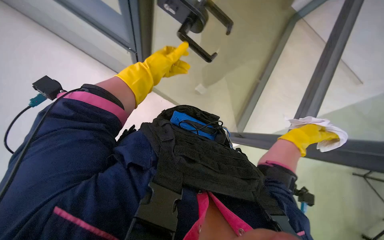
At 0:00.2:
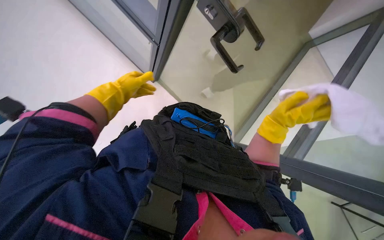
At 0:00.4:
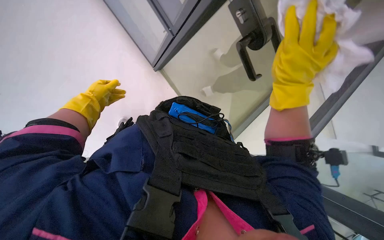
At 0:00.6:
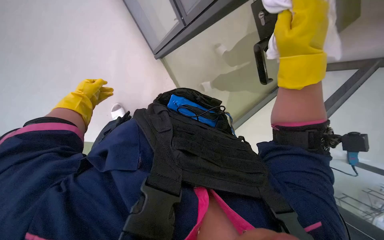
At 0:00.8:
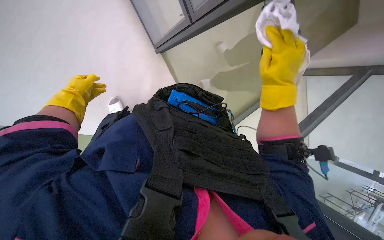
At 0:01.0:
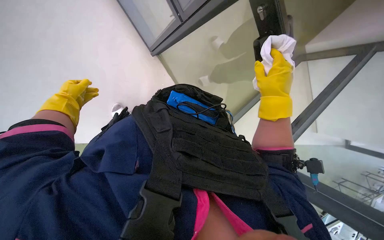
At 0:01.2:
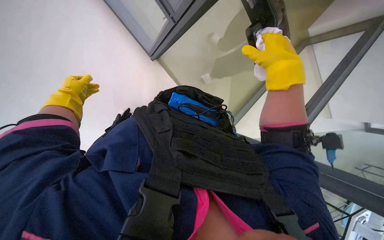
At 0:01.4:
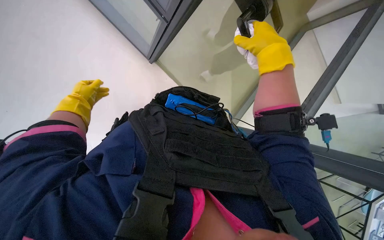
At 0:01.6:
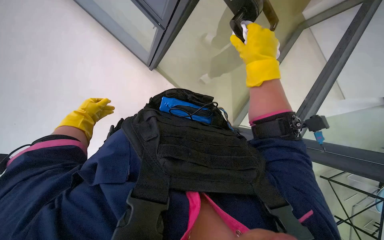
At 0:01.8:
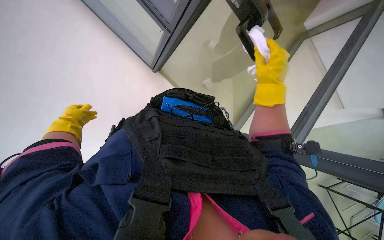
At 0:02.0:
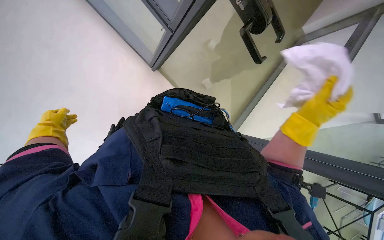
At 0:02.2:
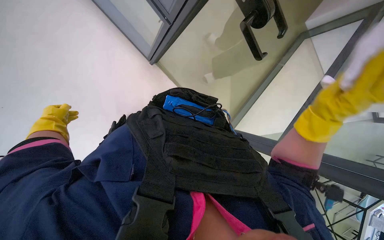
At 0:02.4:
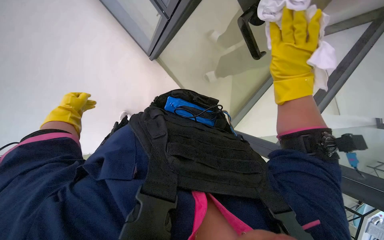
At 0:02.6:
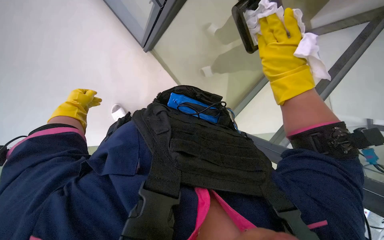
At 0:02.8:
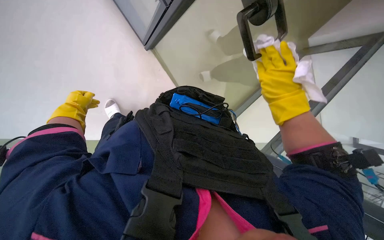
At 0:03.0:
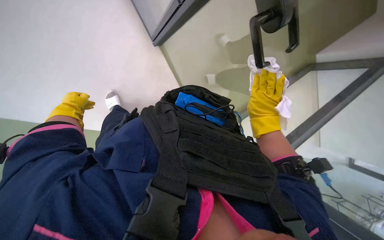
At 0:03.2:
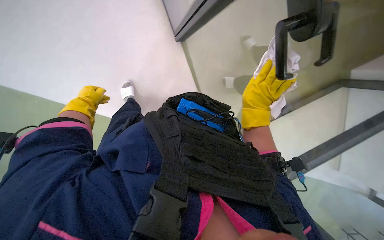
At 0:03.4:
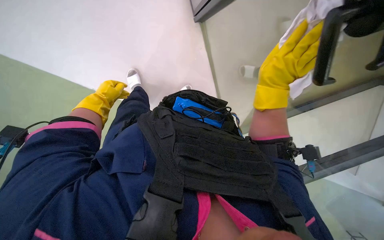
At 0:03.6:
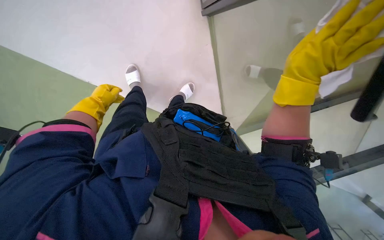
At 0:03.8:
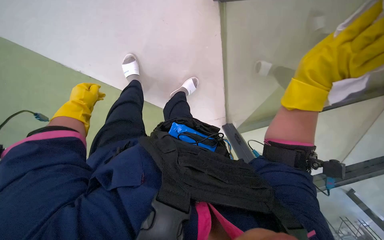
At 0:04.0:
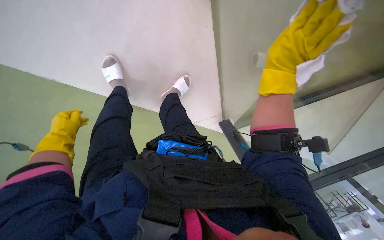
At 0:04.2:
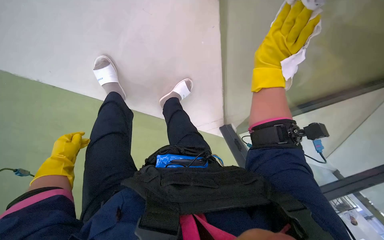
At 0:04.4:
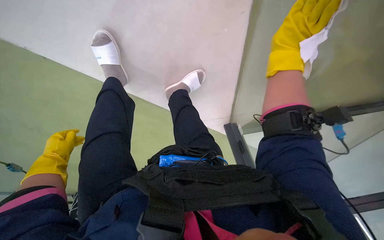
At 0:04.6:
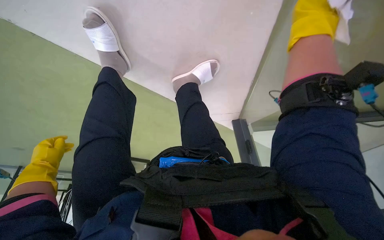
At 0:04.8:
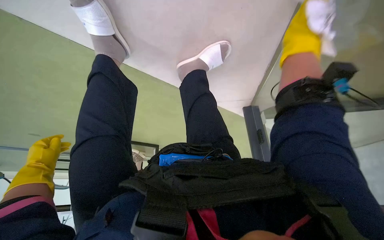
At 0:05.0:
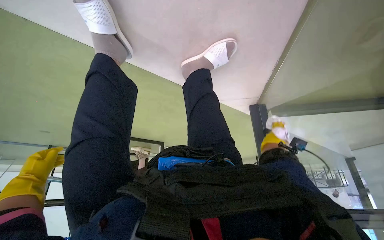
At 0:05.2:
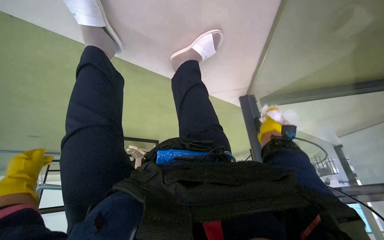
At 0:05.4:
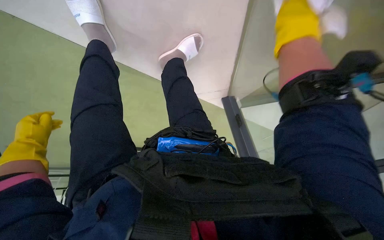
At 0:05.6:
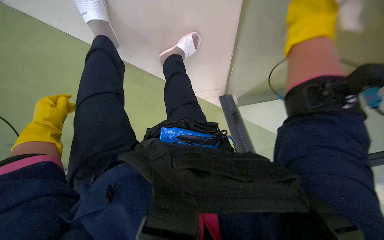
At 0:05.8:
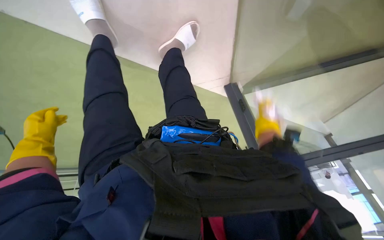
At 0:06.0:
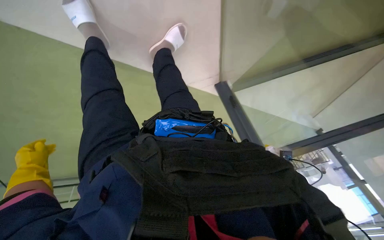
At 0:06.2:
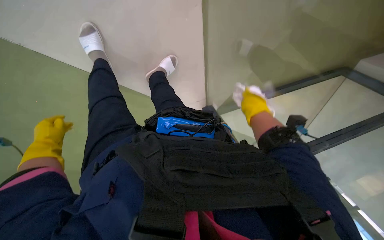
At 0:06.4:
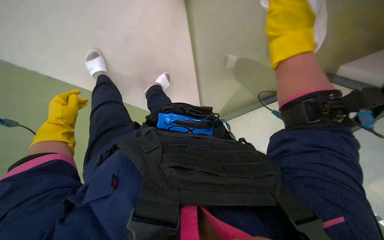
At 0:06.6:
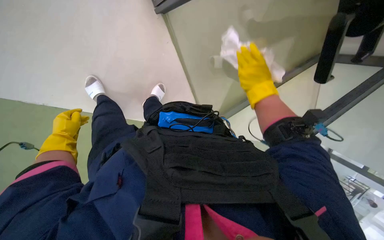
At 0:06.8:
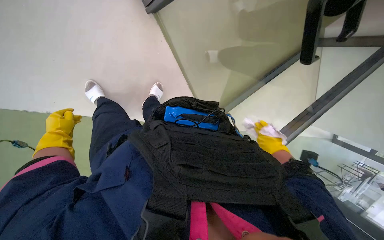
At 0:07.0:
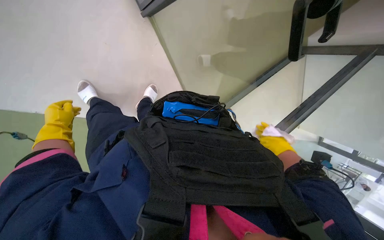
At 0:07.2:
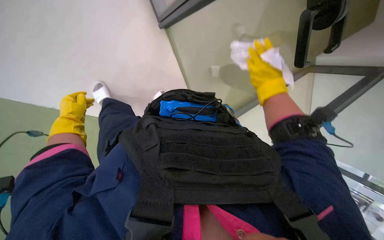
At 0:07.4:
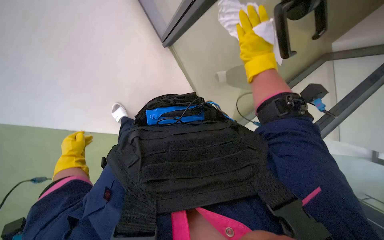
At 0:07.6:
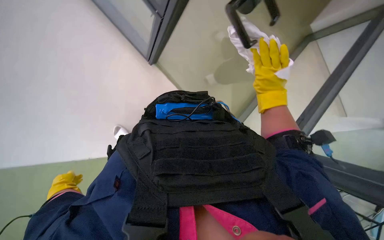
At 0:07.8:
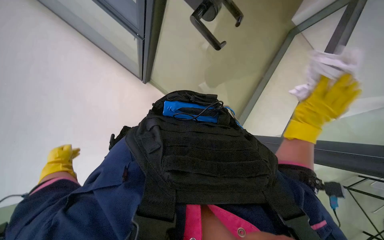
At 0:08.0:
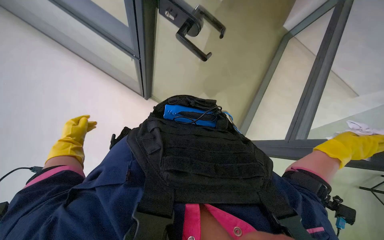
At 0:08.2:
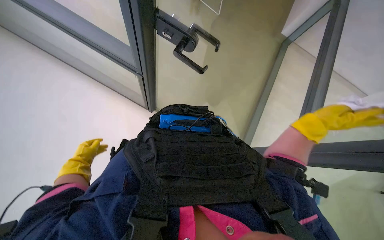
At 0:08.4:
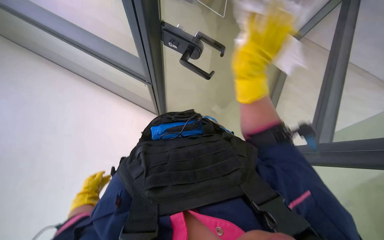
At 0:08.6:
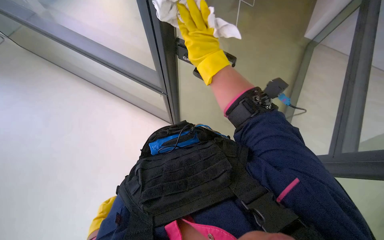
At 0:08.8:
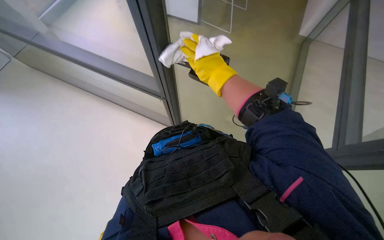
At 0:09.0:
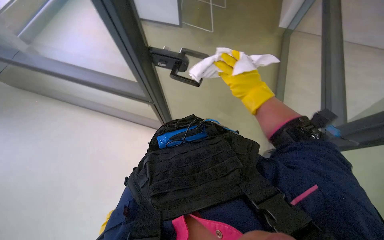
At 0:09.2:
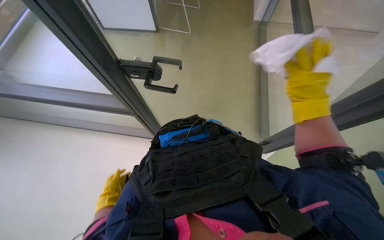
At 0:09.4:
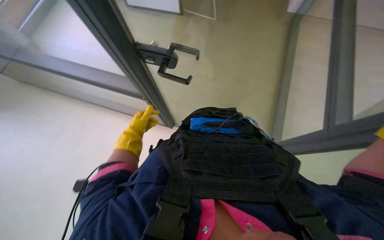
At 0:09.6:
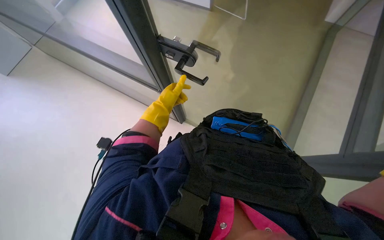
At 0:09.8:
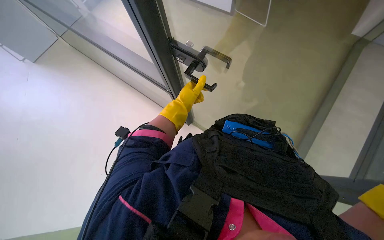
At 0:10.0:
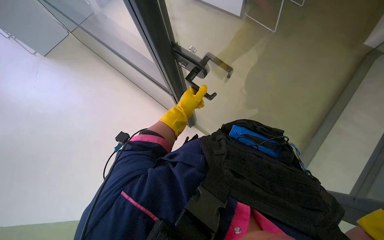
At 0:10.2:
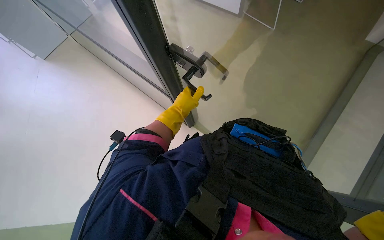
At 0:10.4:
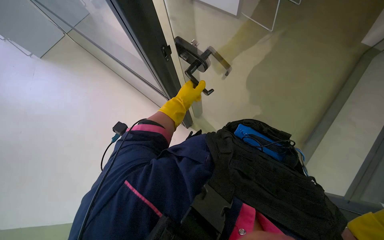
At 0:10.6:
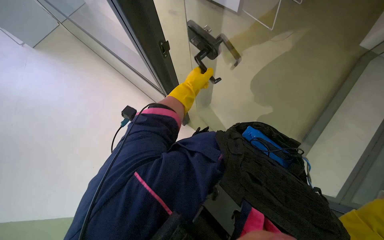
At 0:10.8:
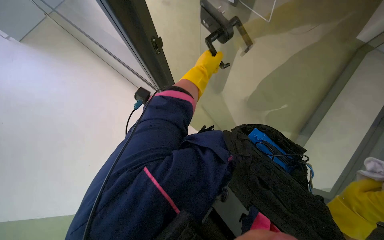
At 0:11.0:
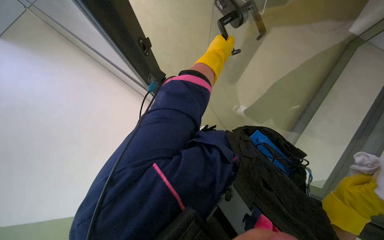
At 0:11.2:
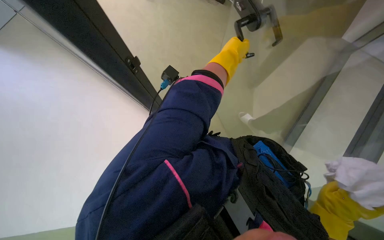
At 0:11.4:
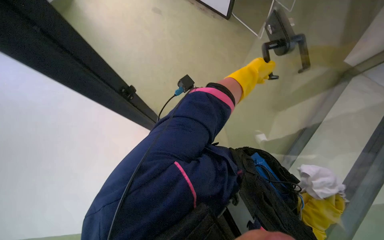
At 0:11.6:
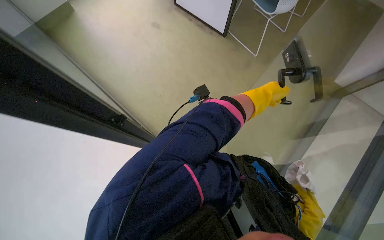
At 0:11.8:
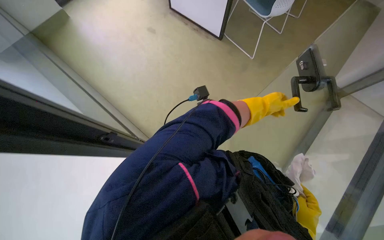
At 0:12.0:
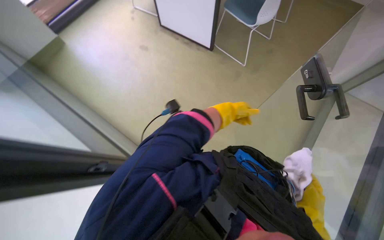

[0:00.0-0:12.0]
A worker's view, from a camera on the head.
Job: wiping surfaces.
The whole recording: Wiping glass partition. The worker wipes the glass partition with a white cloth.
0:00.0 to 0:01.6: The right hand shifts approximately 30 cm to the left, nearer to the camera and up the picture. Meanwhile the left hand is displaced to the left and farther from the camera by approximately 30 cm.
0:01.6 to 0:03.0: The right hand travels farther from the camera and down the picture by approximately 20 cm.
0:03.0 to 0:04.4: The right hand goes some 20 cm nearer to the camera and up the picture.
0:04.4 to 0:06.0: The view tips downward by some 10 degrees. The right hand goes about 40 cm farther from the camera and down the picture. Meanwhile the left hand moves roughly 10 cm up the picture and comes back.
0:06.0 to 0:07.6: The right hand goes up and down the picture, roughly 25 cm each way, reversing 2 times.
0:09.0 to 0:10.4: The head turns to the left by about 45 degrees.
0:10.4 to 0:12.0: Everything in view rotates about 25 degrees clockwise. The left hand is displaced to the right by approximately 10 cm.

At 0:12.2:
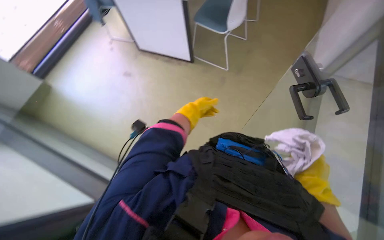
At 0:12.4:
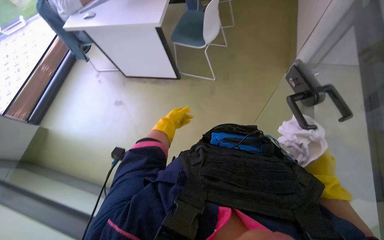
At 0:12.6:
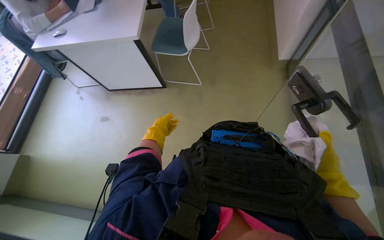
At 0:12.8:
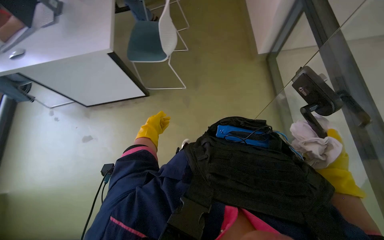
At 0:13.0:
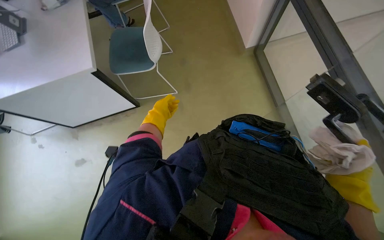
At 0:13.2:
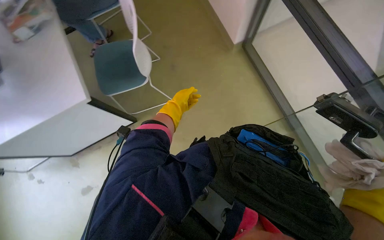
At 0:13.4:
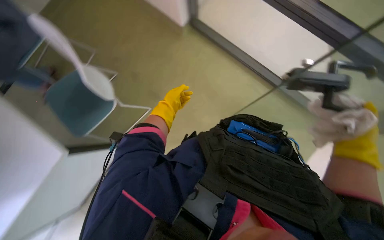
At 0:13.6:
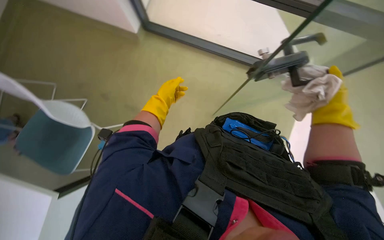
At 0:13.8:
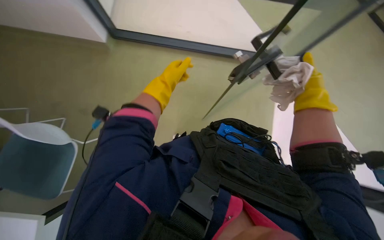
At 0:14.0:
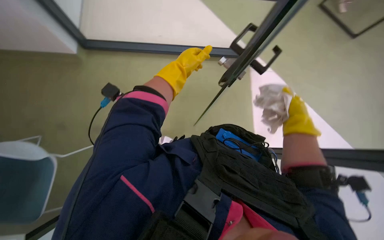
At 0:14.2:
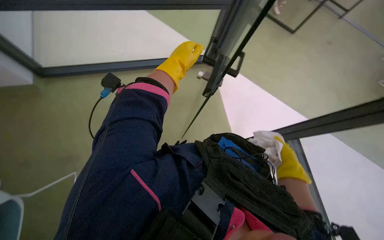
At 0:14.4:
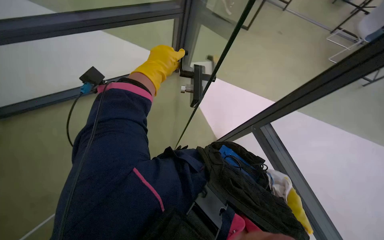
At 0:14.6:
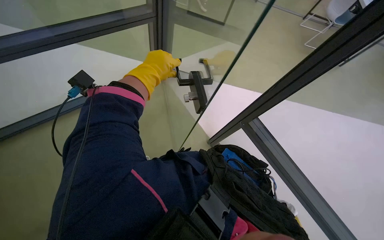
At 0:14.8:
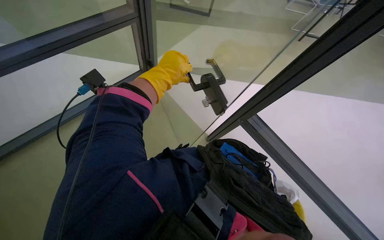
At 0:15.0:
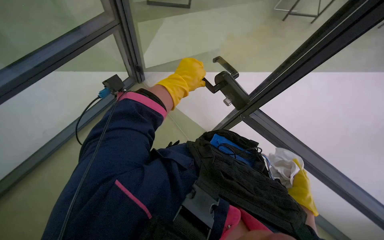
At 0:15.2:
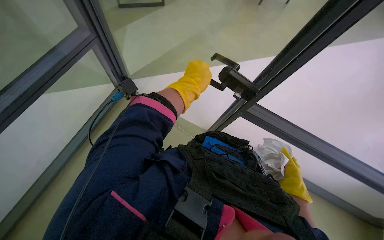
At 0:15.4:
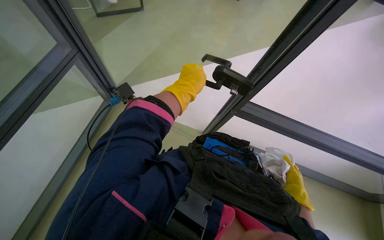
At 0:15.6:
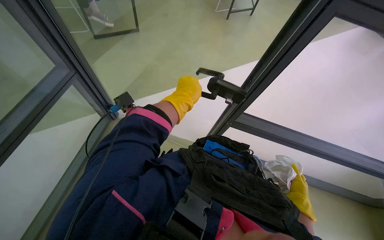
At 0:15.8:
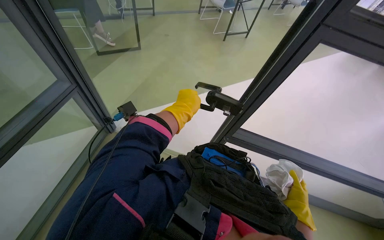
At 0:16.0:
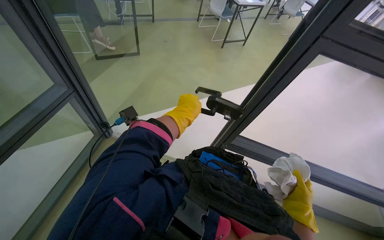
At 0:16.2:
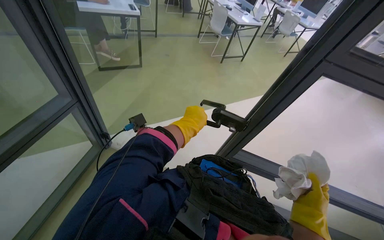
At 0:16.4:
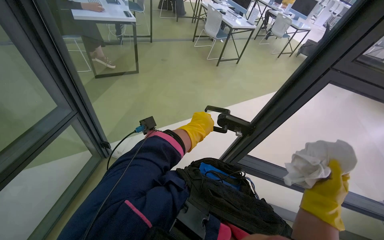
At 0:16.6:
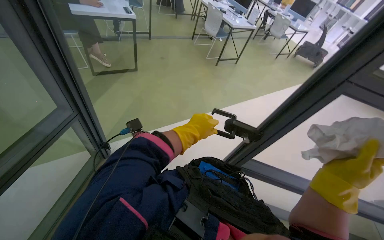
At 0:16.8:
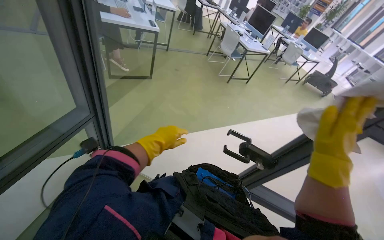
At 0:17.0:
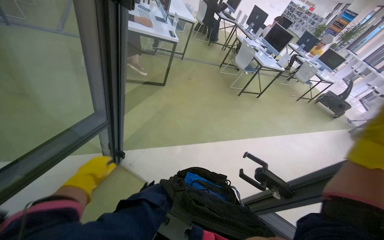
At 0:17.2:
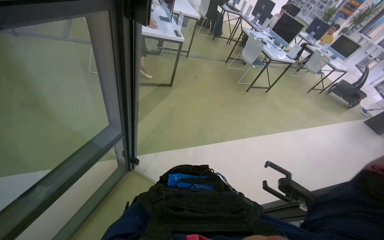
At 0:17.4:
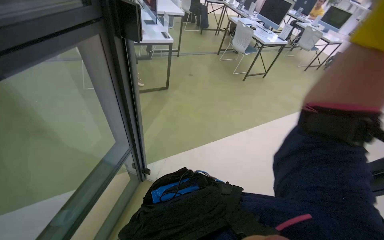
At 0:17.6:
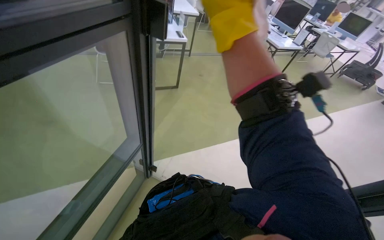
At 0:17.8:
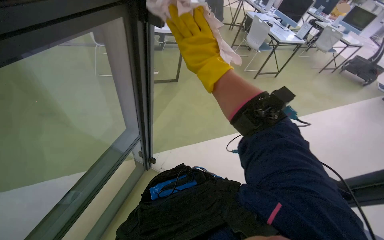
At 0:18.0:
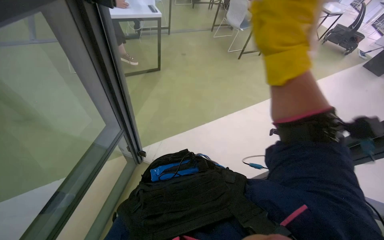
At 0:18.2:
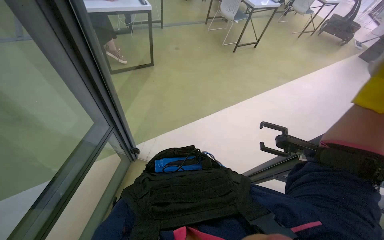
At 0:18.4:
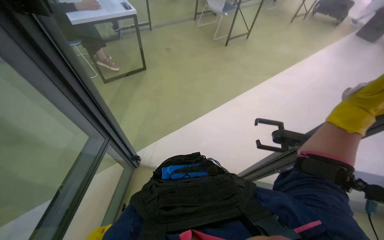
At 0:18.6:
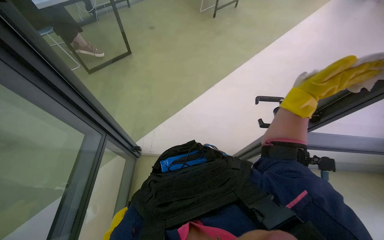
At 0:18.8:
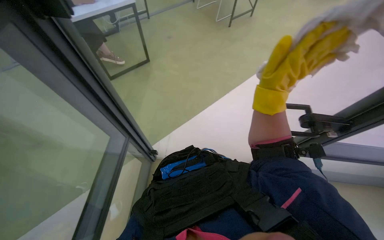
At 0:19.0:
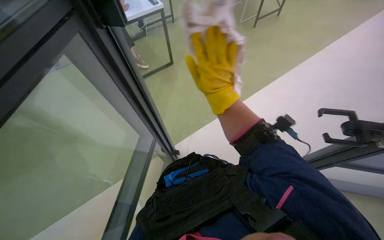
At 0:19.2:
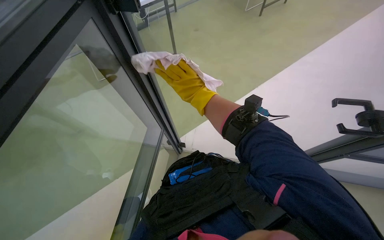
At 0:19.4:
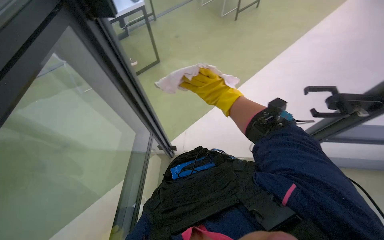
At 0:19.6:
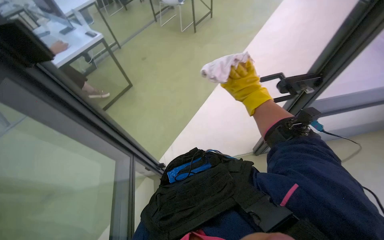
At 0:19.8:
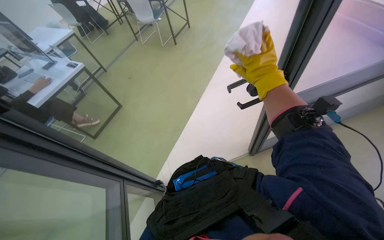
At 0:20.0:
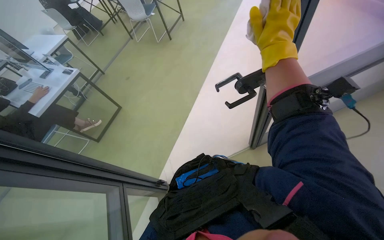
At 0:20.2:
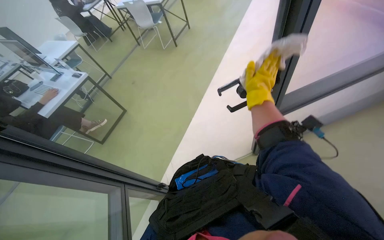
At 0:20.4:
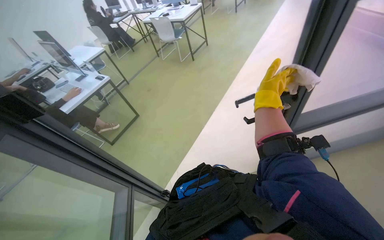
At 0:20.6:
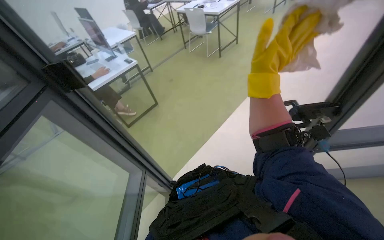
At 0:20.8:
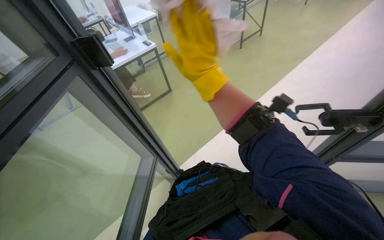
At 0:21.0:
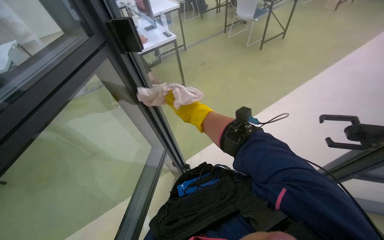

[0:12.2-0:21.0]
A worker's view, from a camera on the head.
Job: wiping surfaces.
The whole recording: Wiping glass partition. The worker wipes the glass partition with a white cloth.
0:12.2 to 0:13.6: The head rotates some 35 degrees to the right.
0:13.6 to 0:15.2: The view tips upward by about 15 degrees. The left hand heads to the right and nearer to the camera, covering some 25 cm.
0:15.2 to 0:16.6: The view tilts roughly 20 degrees upward.
0:19.6 to 0:21.0: The wearer looks roughly 30 degrees further to the left.
